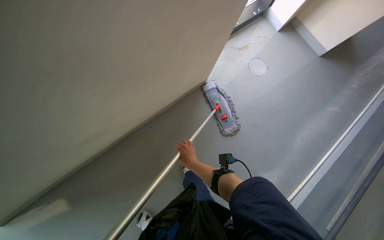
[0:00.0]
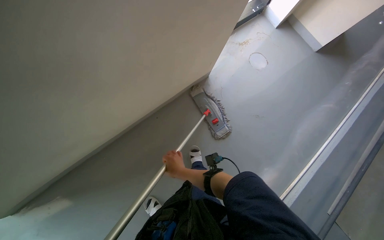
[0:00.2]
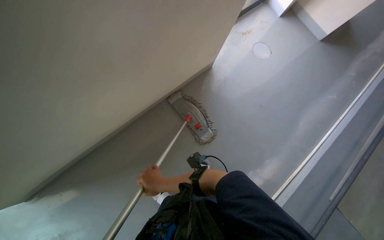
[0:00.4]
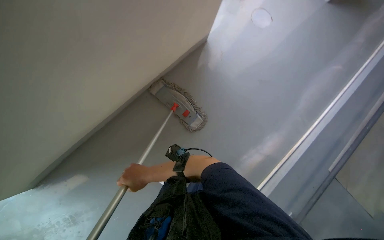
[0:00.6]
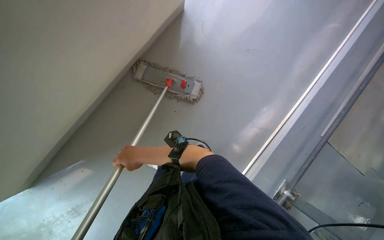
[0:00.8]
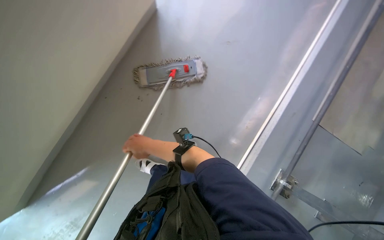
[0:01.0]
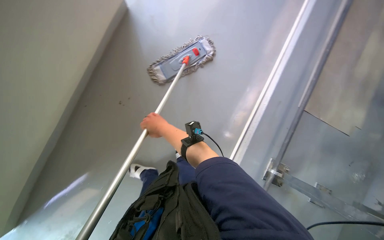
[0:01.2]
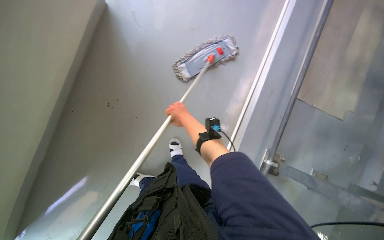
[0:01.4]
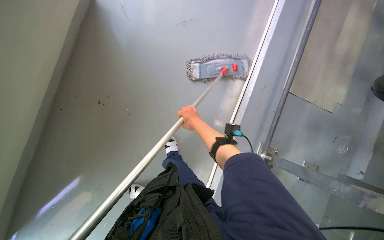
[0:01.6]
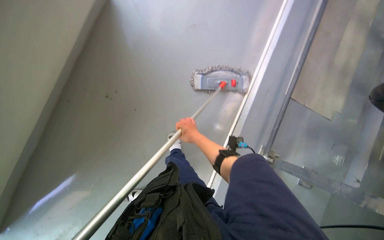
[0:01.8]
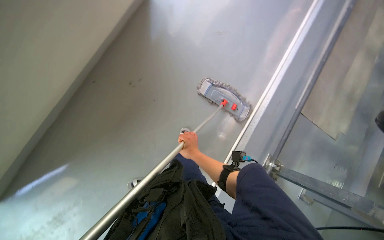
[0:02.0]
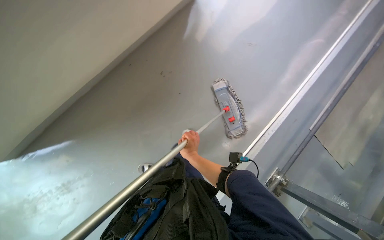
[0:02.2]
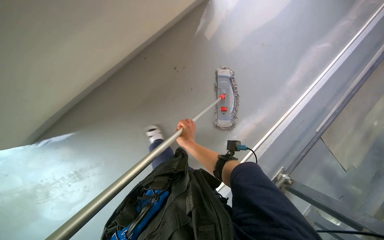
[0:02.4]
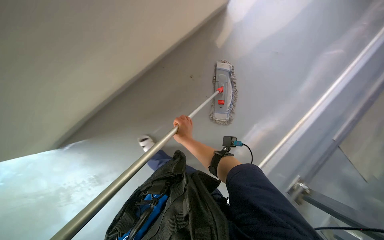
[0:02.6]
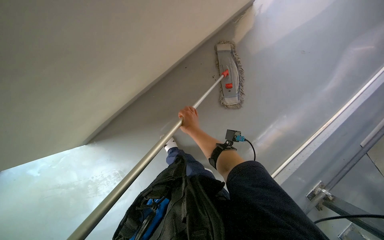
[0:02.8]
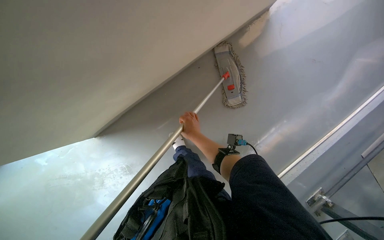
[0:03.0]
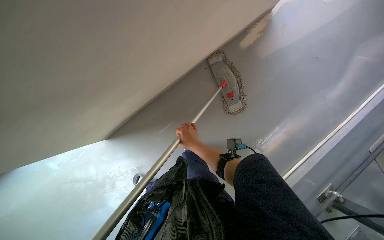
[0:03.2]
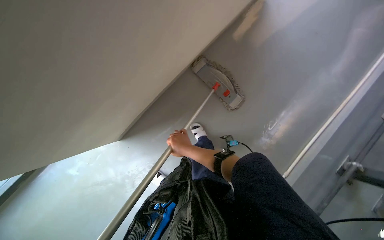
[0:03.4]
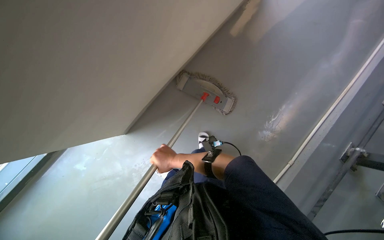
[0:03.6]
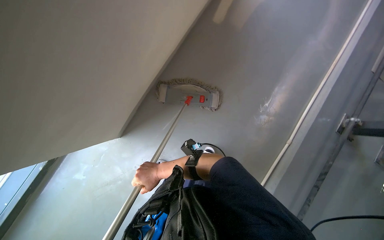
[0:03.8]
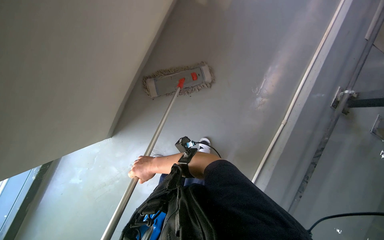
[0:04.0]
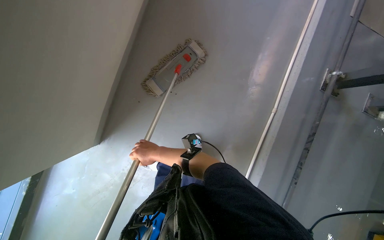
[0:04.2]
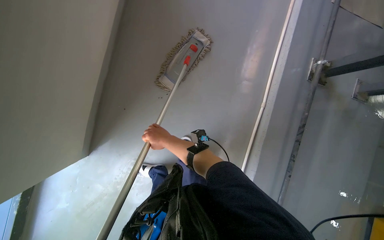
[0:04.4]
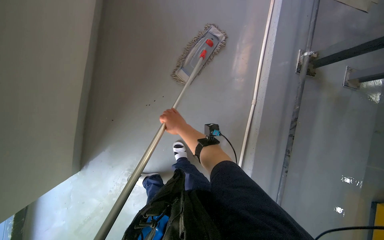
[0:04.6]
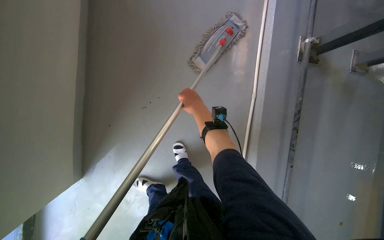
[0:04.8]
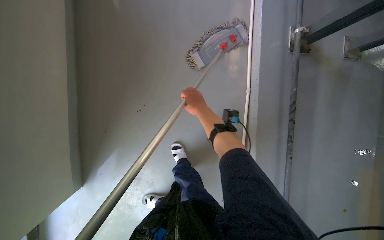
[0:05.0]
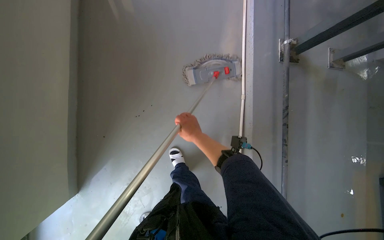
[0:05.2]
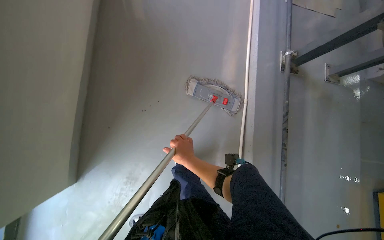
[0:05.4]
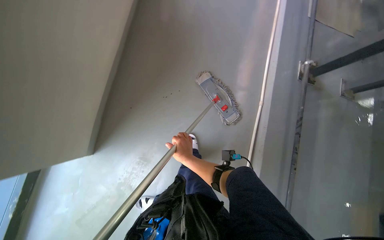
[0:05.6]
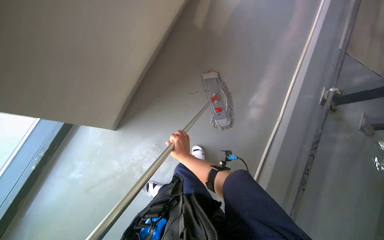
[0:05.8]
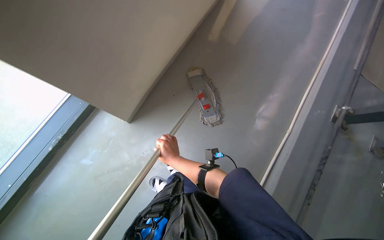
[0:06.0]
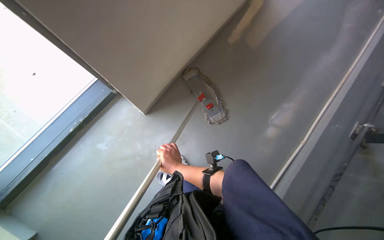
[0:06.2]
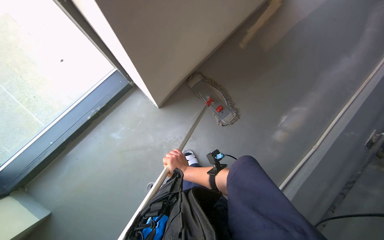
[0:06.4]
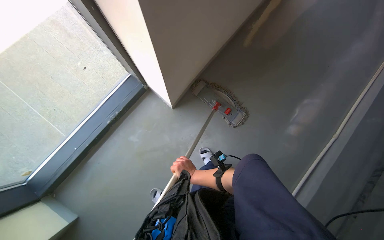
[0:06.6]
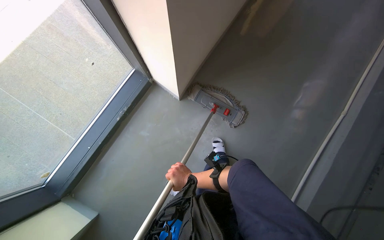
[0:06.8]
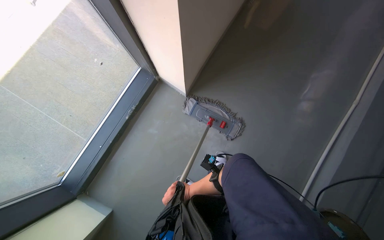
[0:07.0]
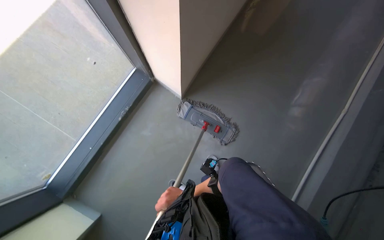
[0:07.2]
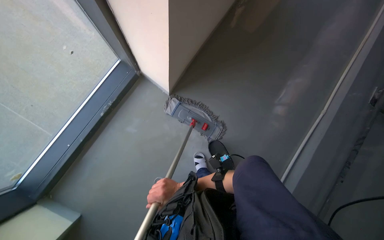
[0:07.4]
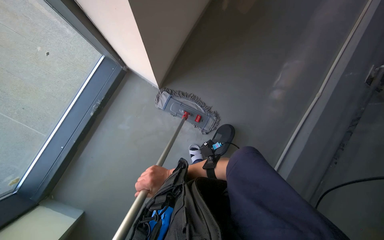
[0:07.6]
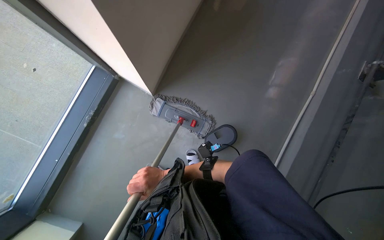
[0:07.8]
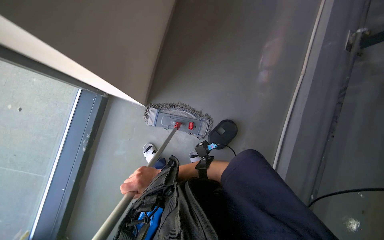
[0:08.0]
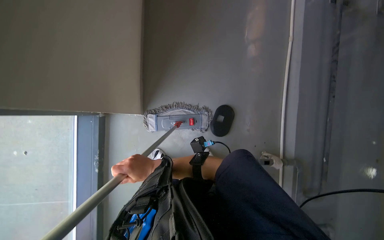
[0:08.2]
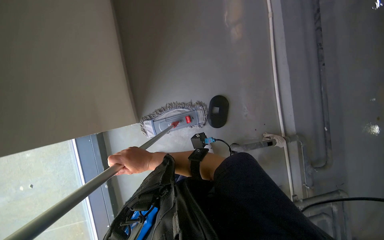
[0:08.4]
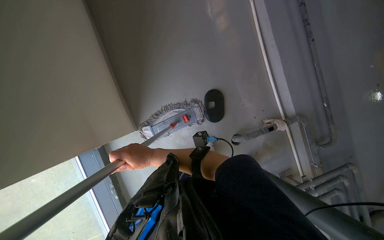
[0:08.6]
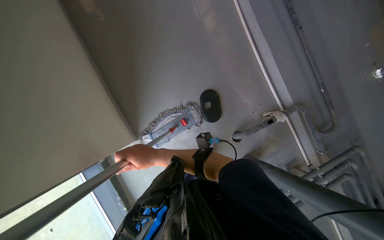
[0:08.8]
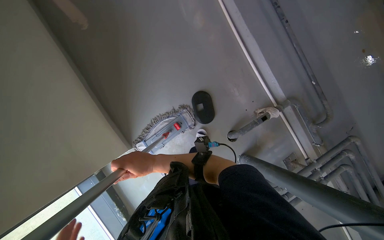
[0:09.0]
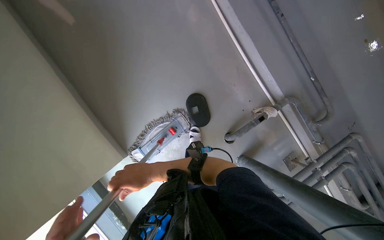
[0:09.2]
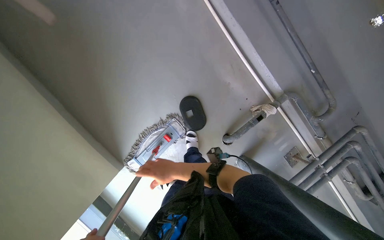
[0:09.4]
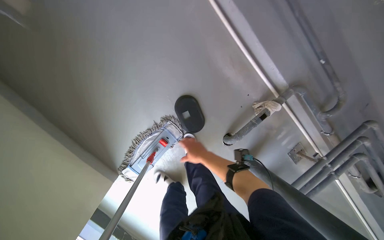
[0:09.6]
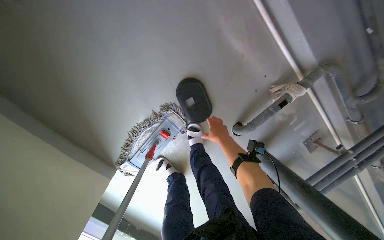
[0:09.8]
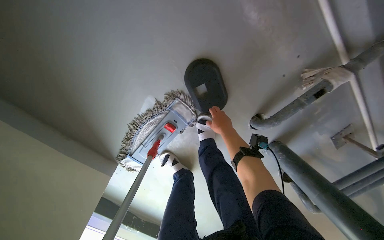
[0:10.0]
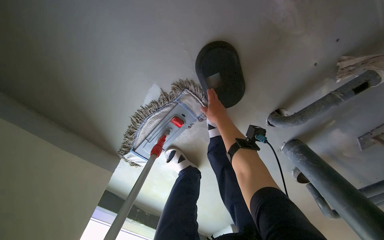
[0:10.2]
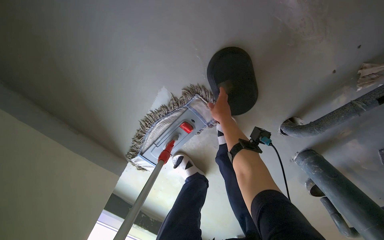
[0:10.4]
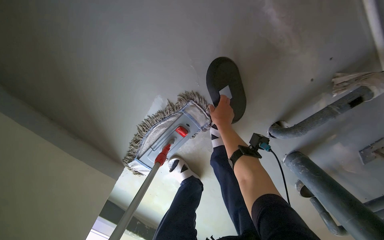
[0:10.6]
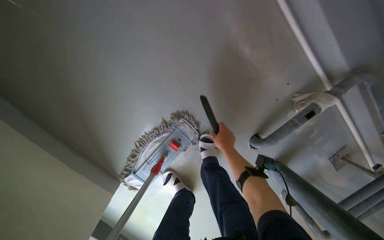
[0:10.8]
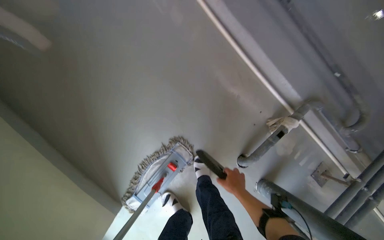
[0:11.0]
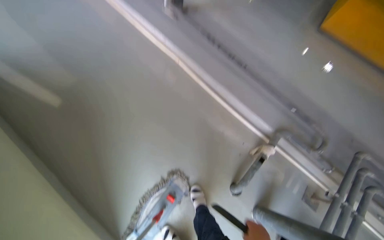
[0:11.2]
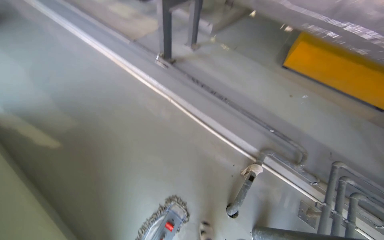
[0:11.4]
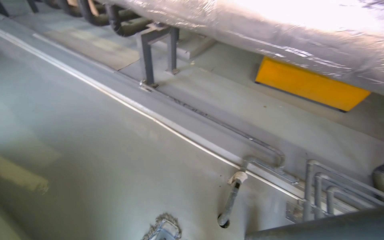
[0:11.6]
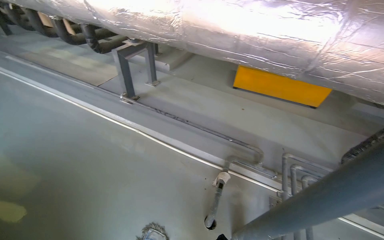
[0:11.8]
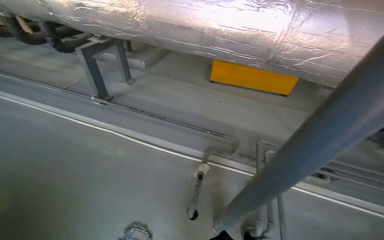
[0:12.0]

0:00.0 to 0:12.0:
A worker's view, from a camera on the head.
Job: mopping floor.
The whole recording: Mopping floor. The worker mops the floor, occasionally wringing and adjusting the mop head.
0:04.4 to 0:06.0: The head travels about 1.5 m.
0:06.0 to 0:07.6: The camera travels approximately 1 m.
0:07.6 to 0:09.0: Everything in view rotates some 60 degrees counterclockwise.
0:09.0 to 0:10.4: The camera is carried approximately 70 cm. The wearer looks about 30 degrees further downward.
0:10.4 to 0:12.0: The wearer moves some 1 m. The wearer's head swings roughly 40 degrees to the right. The view tips upward by roughly 70 degrees.

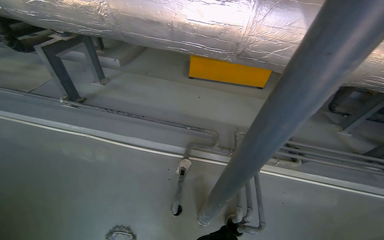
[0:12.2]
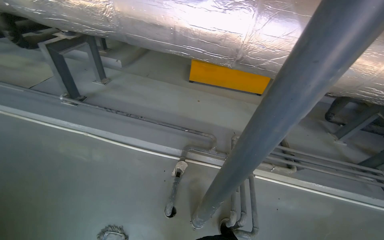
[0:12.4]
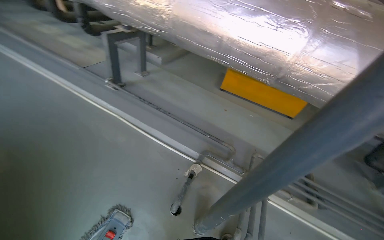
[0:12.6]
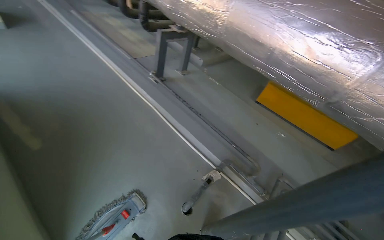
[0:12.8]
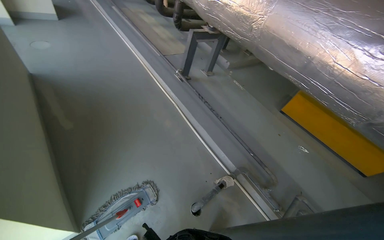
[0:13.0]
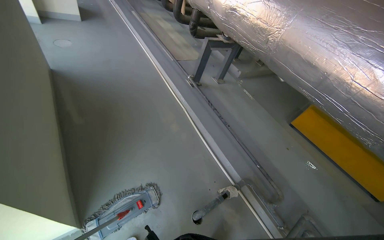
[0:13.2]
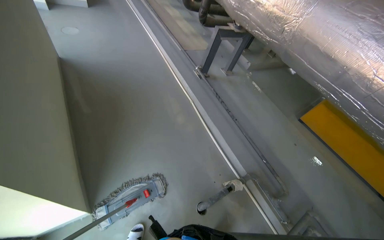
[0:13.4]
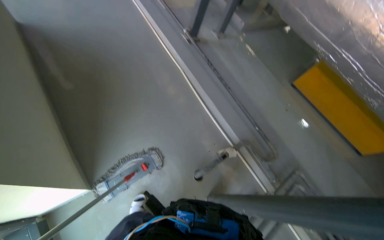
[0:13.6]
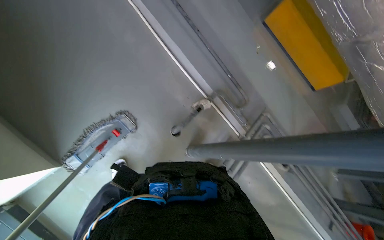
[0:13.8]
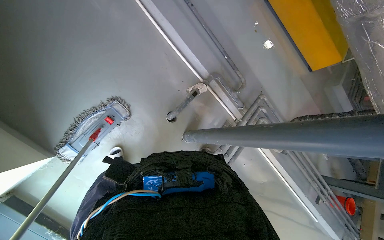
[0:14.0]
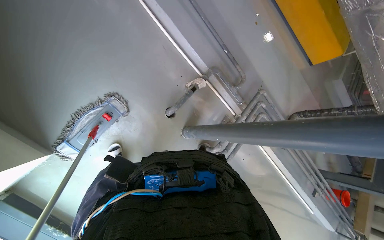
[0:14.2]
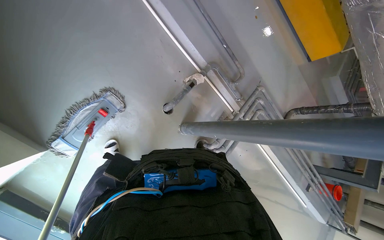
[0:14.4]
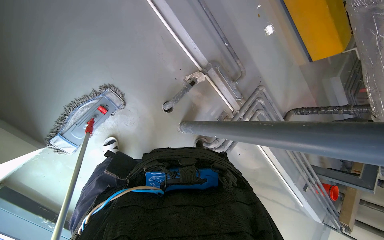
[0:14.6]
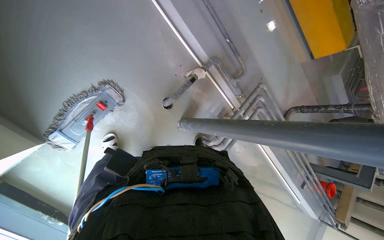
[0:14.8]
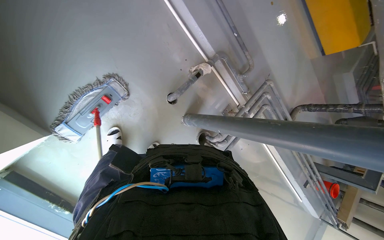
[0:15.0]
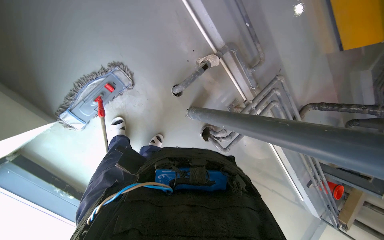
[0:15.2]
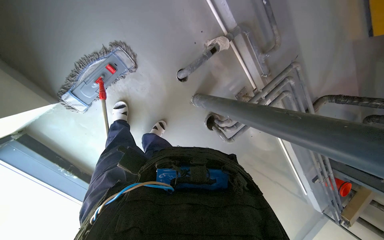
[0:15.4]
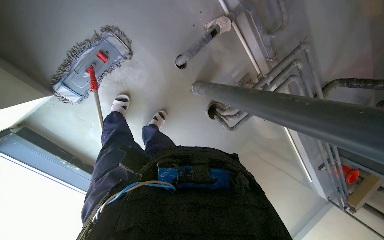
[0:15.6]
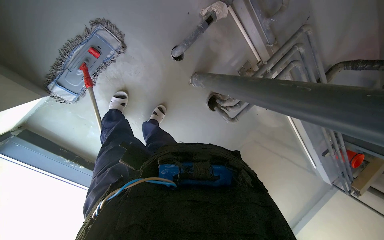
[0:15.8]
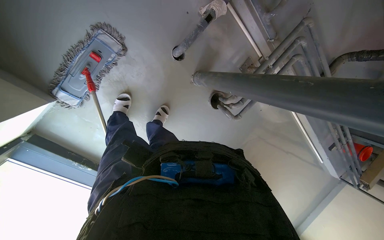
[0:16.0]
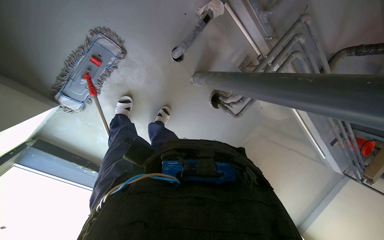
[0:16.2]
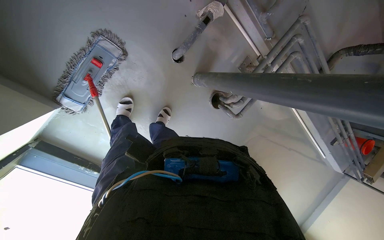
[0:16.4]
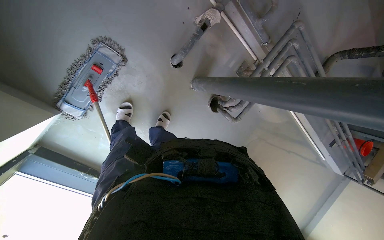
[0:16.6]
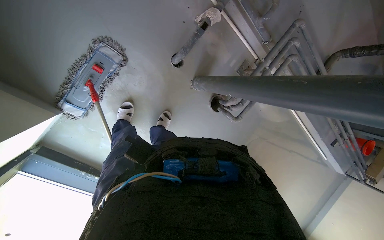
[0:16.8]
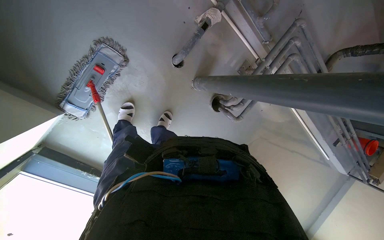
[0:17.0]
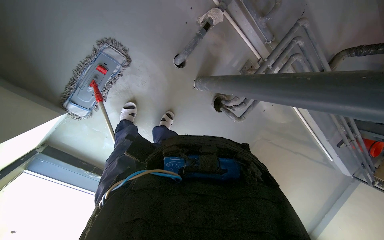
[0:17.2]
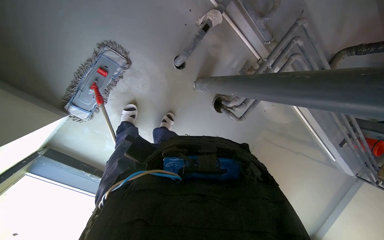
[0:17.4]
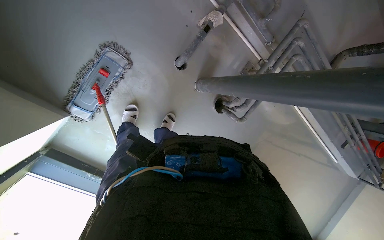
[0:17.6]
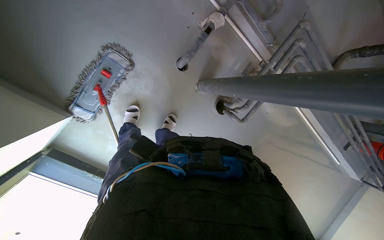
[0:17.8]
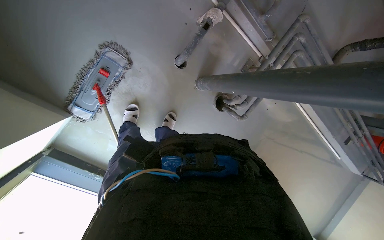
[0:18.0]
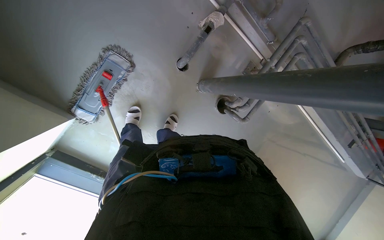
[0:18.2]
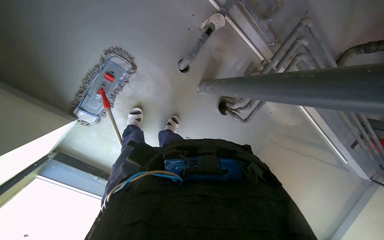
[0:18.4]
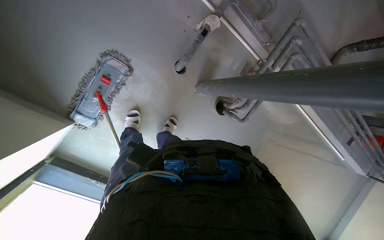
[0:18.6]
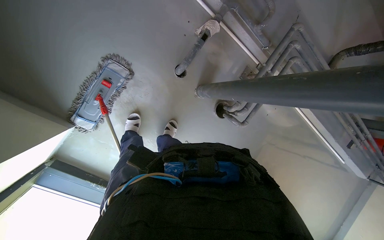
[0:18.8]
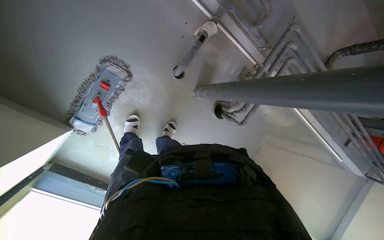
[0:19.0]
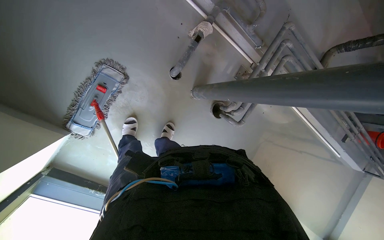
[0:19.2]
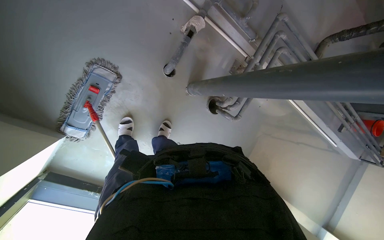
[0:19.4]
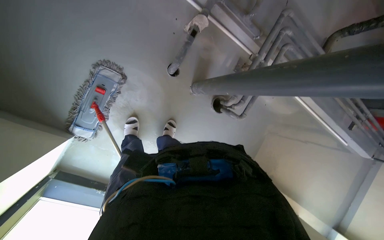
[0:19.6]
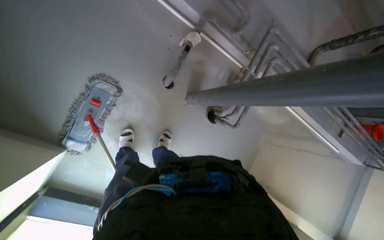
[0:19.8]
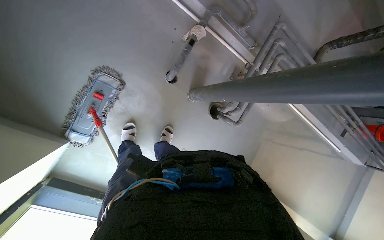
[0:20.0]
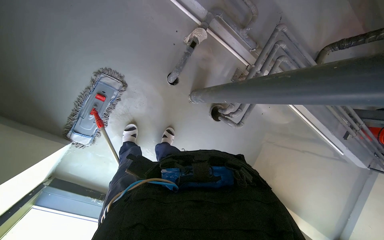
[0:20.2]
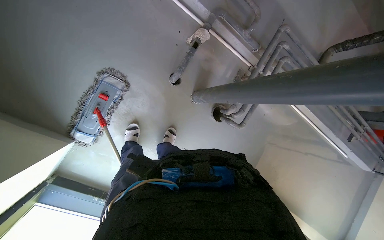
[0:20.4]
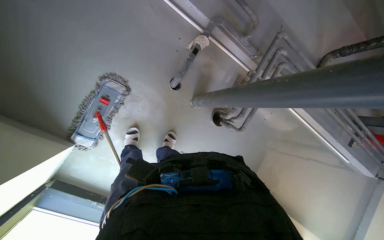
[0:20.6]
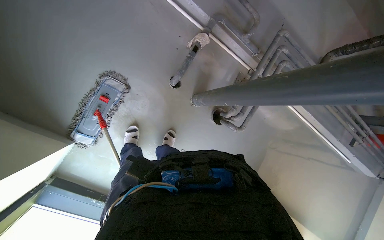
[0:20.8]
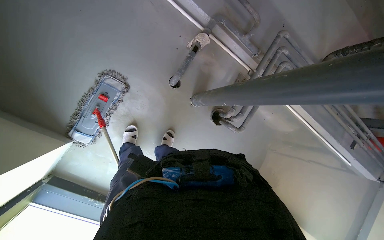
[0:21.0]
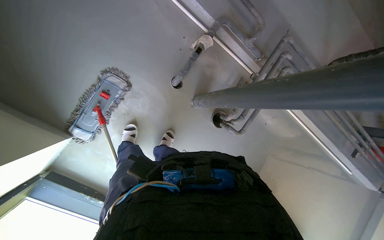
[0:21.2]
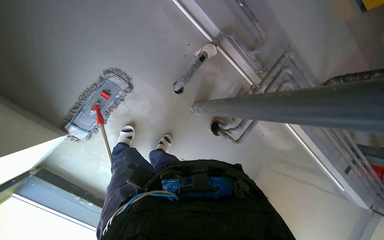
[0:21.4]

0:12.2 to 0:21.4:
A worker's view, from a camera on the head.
Job: mopping floor.
The whole recording: Mopping floor. The worker mops the floor, occasionally wringing and adjusting the mop head.
0:12.2 to 0:13.8: The wearer's head swings roughly 35 degrees to the left. The wearer looks some 25 degrees further downward.
0:13.8 to 0:15.2: The wearer looks some 15 degrees further downward.
